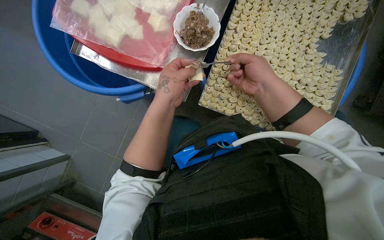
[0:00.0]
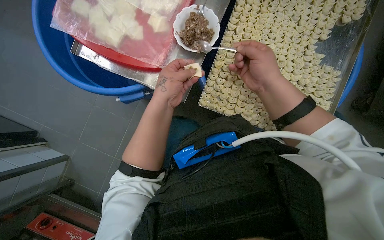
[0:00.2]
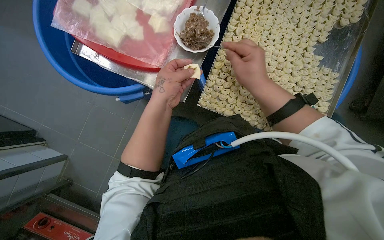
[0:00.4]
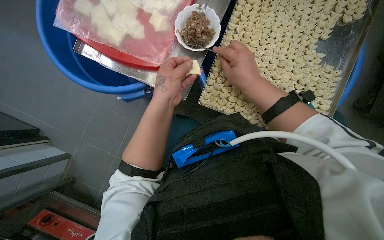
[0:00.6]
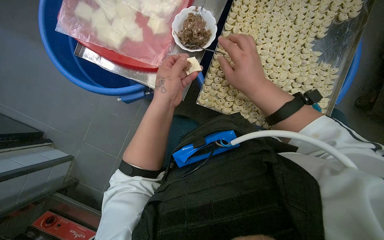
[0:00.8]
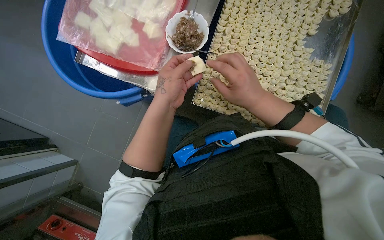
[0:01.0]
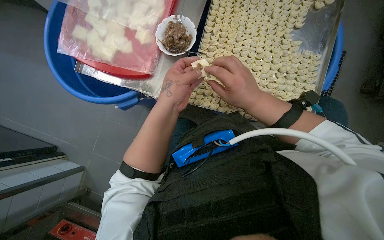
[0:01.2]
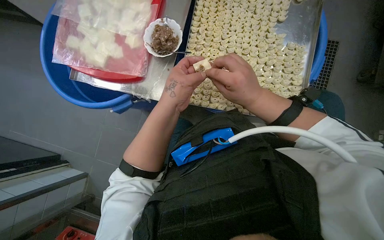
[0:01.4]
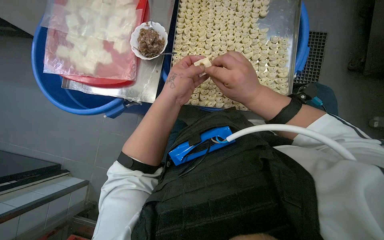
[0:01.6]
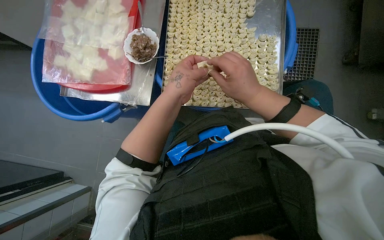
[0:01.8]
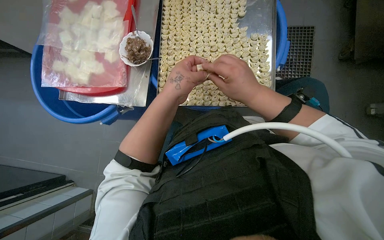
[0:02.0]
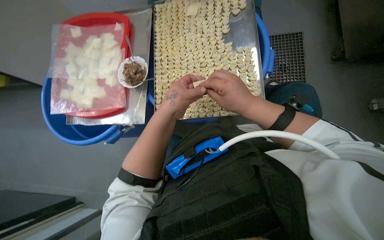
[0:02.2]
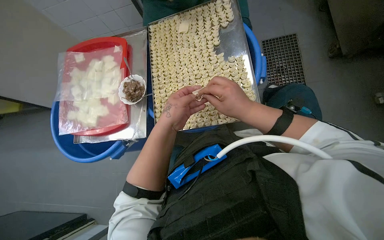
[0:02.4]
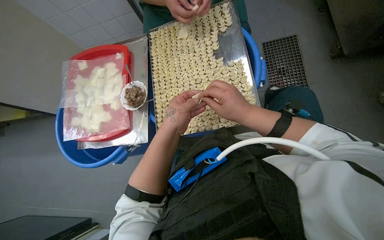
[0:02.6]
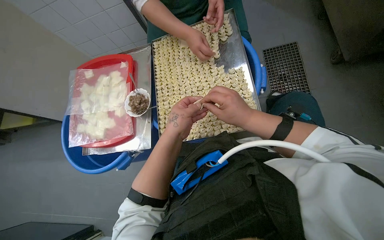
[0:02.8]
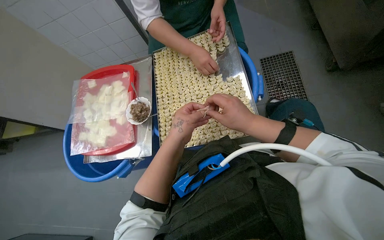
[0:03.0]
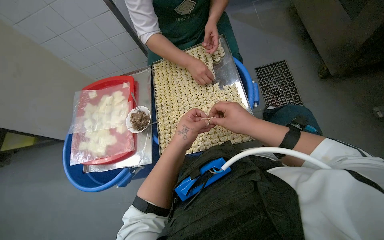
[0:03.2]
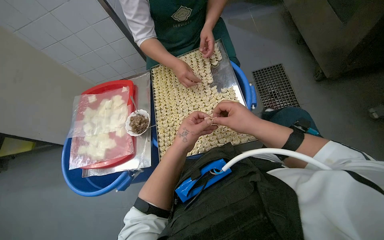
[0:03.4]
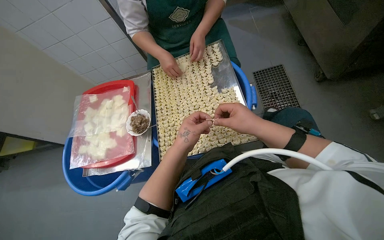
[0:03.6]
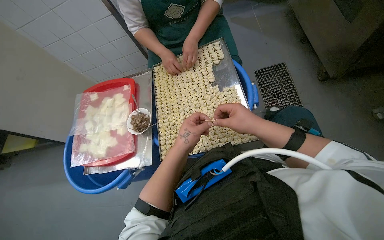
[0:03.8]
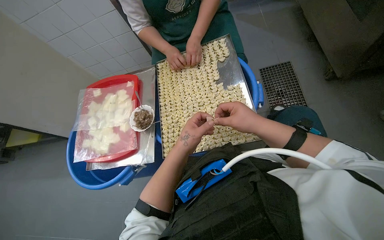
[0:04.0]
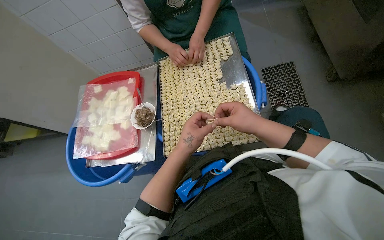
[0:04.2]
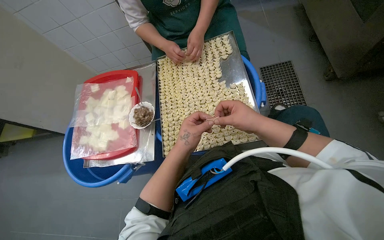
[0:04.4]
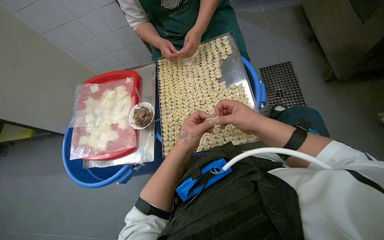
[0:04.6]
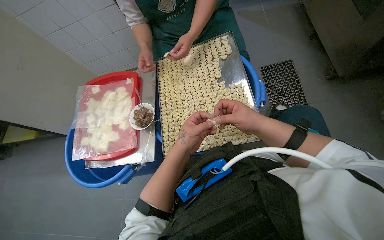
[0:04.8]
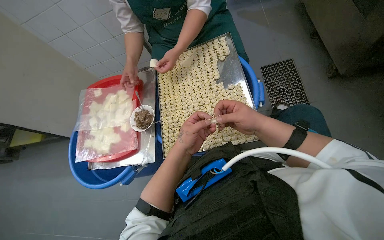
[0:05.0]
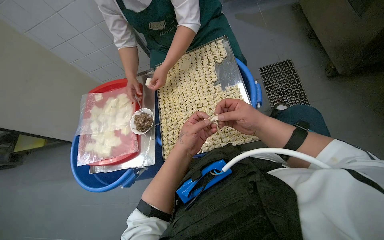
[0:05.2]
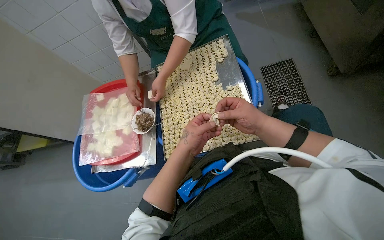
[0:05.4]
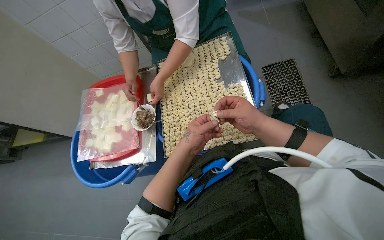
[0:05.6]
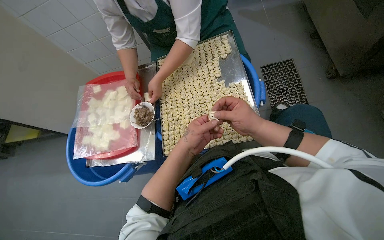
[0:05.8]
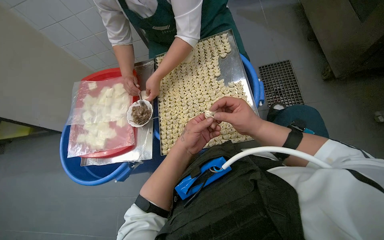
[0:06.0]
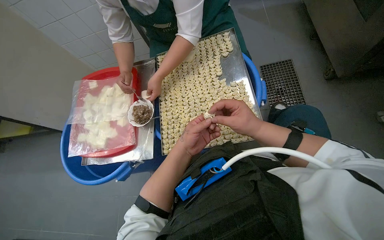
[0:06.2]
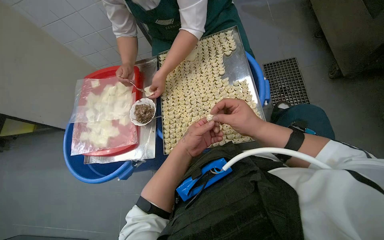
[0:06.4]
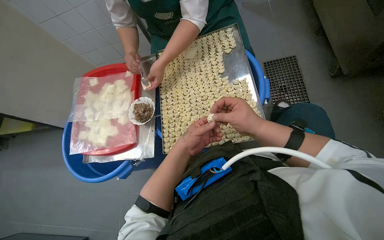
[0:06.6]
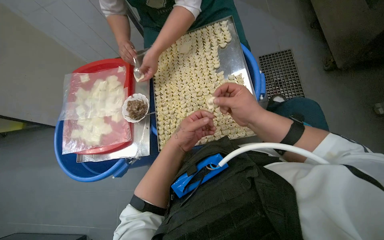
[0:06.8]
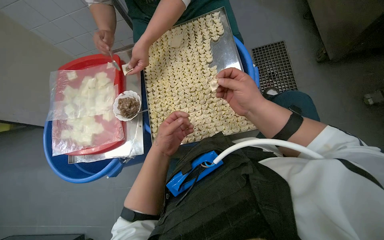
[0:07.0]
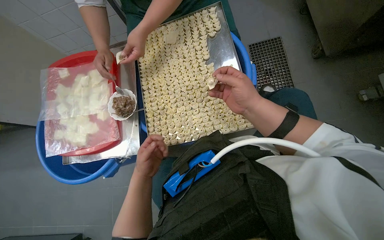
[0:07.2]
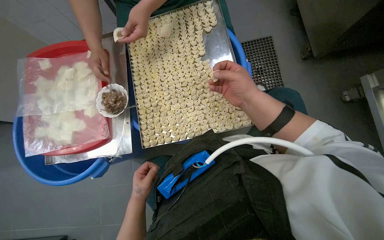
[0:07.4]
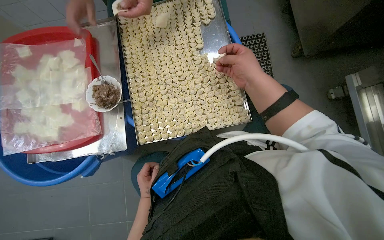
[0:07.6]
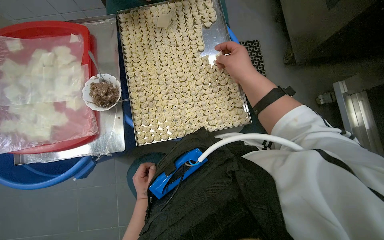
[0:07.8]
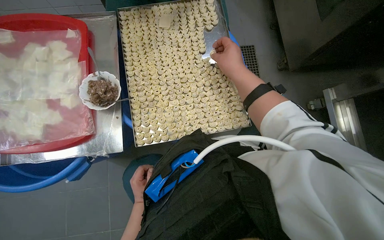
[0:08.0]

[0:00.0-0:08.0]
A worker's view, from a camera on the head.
Job: preparing food.
The whole recording: Making dumplings with meat filling. The worker picks up dough, fills it with meat, folds it, and places the finished dumpling on a tray.
0:01.6 to 0:03.2: The camera pitches upward, by some 20 degrees.
0:03.2 to 0:06.4: The hands stay close to where they were, moving slightly.
0:06.4 to 0:08.0: The camera sweeps to the right, by some 20 degrees. The left hand moves down the picture, roughly 20 cm, while the right hand goes roughly 15 cm up the picture and farther from the camera.

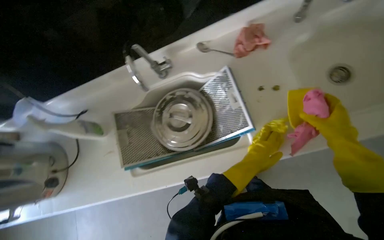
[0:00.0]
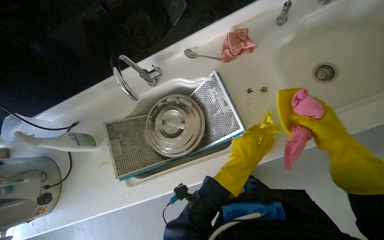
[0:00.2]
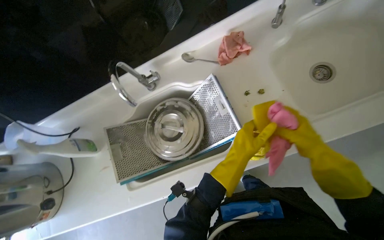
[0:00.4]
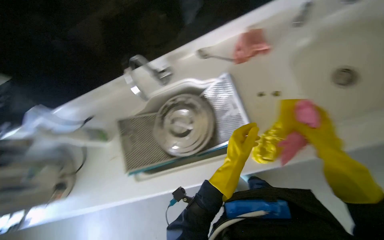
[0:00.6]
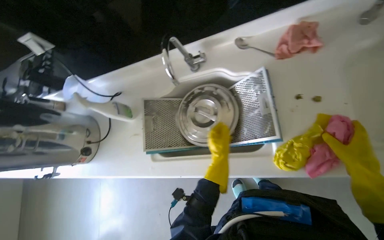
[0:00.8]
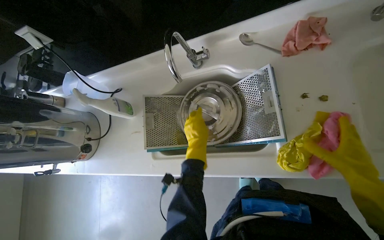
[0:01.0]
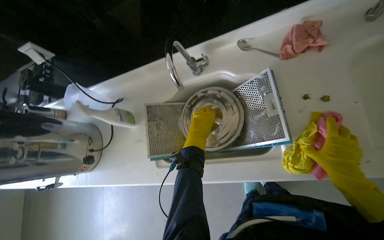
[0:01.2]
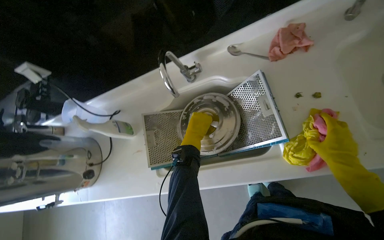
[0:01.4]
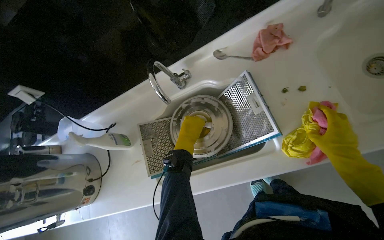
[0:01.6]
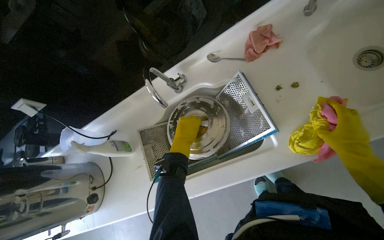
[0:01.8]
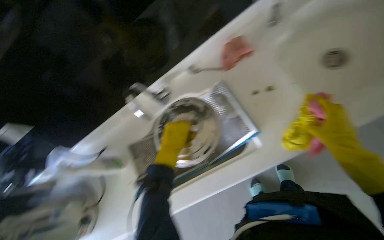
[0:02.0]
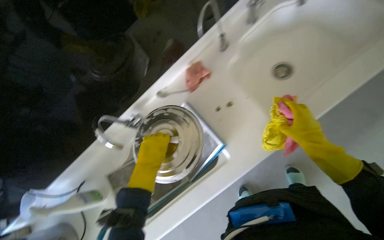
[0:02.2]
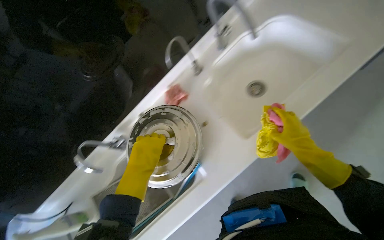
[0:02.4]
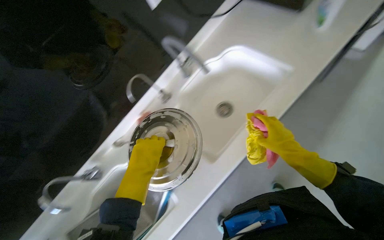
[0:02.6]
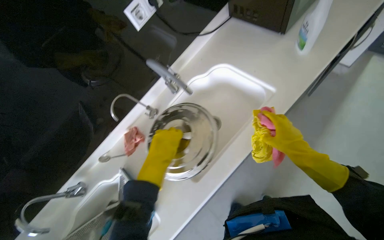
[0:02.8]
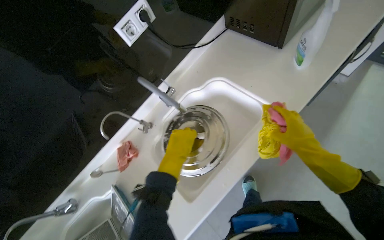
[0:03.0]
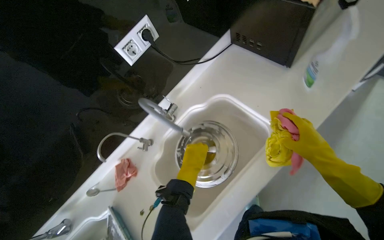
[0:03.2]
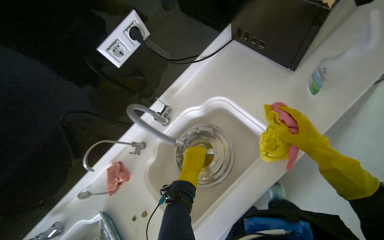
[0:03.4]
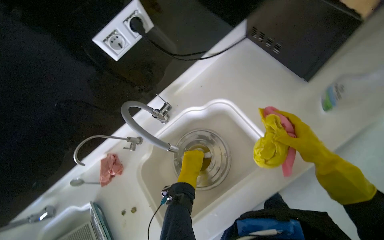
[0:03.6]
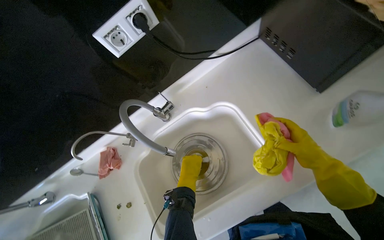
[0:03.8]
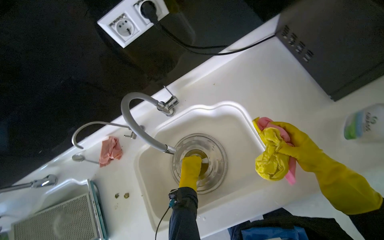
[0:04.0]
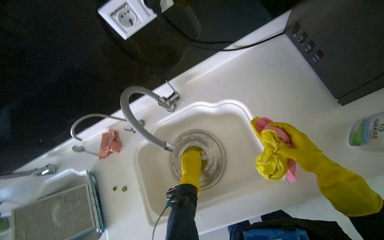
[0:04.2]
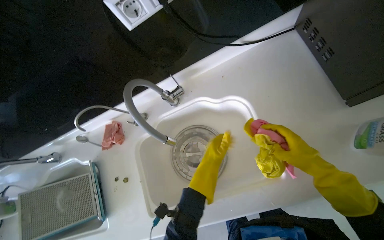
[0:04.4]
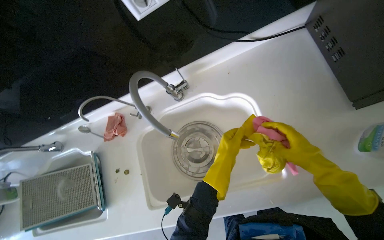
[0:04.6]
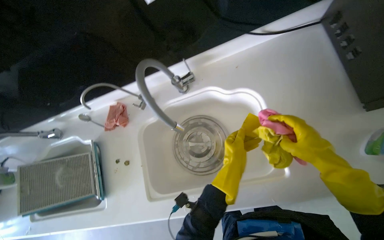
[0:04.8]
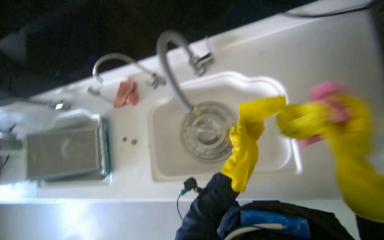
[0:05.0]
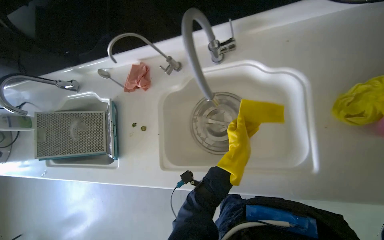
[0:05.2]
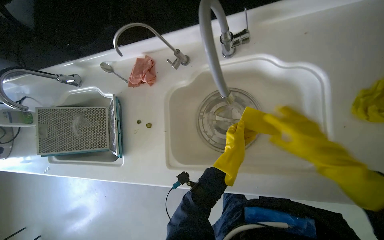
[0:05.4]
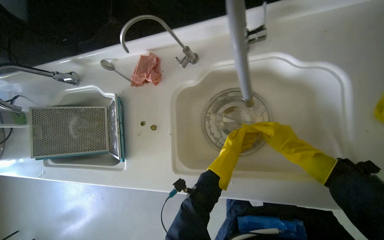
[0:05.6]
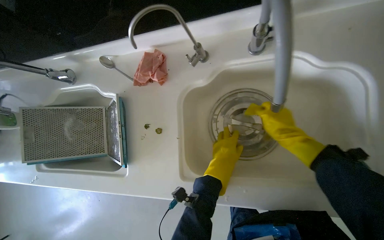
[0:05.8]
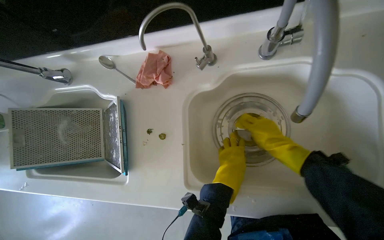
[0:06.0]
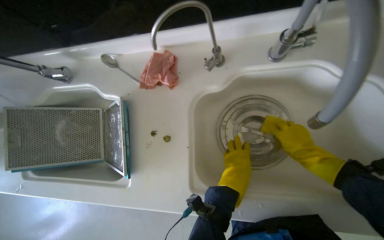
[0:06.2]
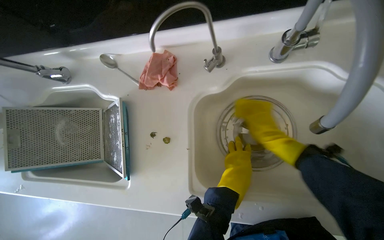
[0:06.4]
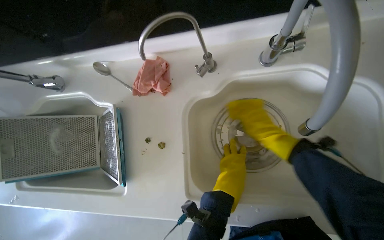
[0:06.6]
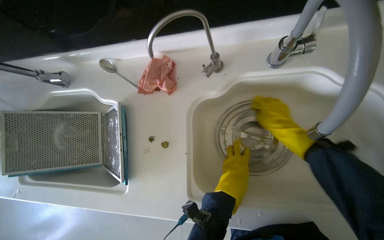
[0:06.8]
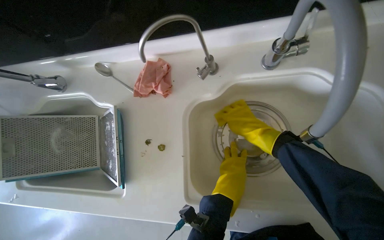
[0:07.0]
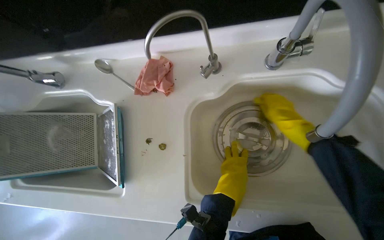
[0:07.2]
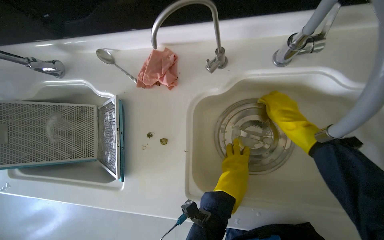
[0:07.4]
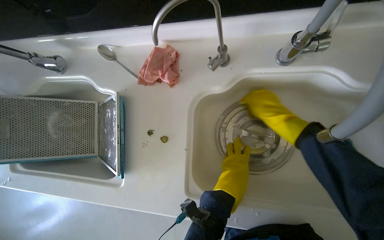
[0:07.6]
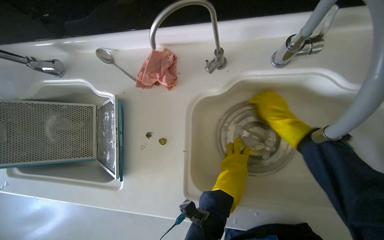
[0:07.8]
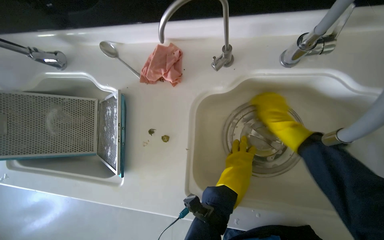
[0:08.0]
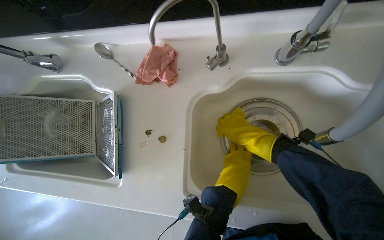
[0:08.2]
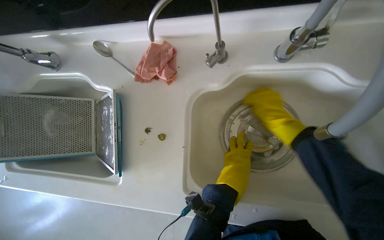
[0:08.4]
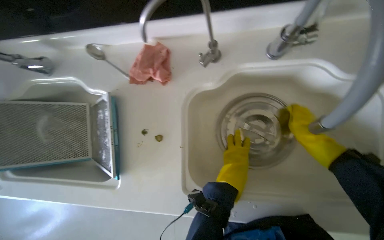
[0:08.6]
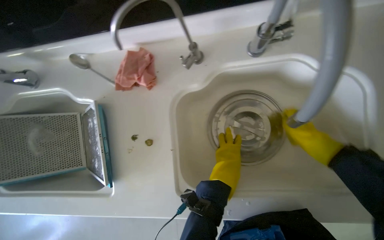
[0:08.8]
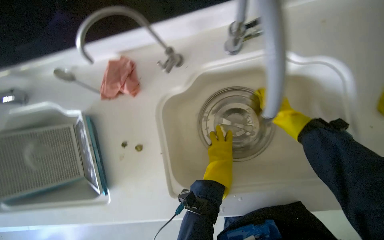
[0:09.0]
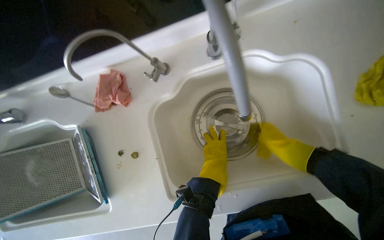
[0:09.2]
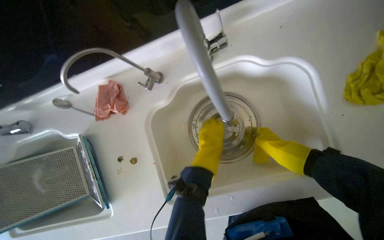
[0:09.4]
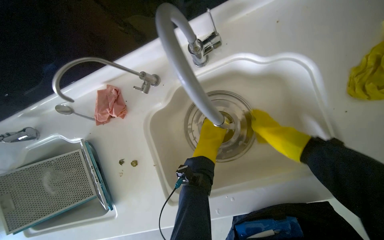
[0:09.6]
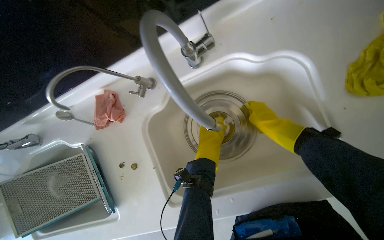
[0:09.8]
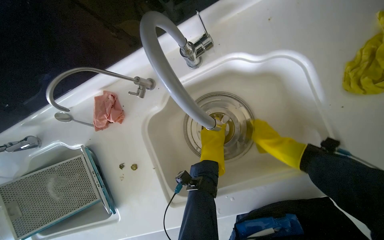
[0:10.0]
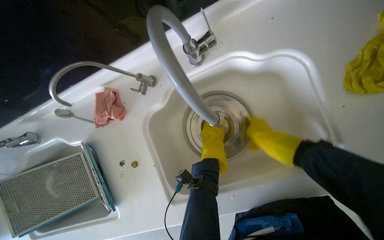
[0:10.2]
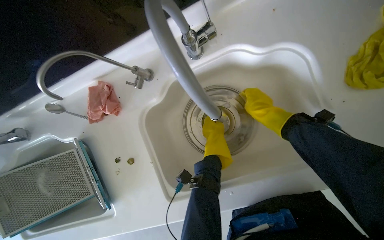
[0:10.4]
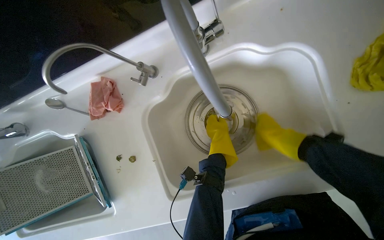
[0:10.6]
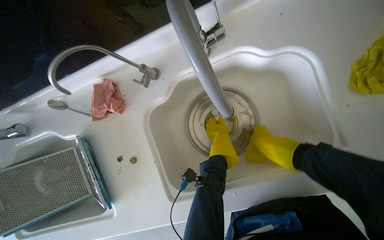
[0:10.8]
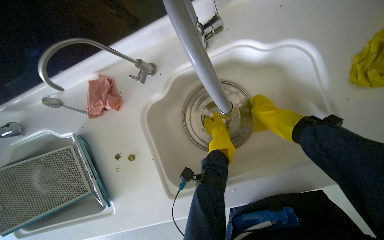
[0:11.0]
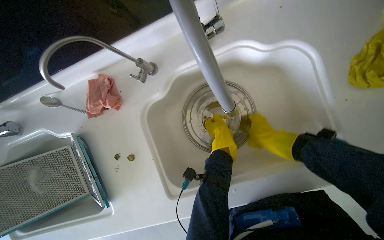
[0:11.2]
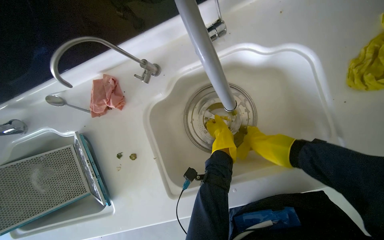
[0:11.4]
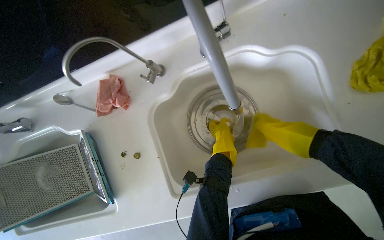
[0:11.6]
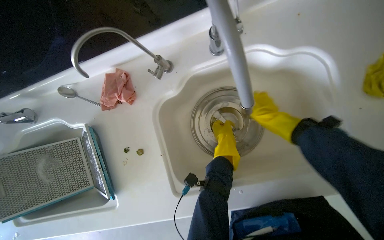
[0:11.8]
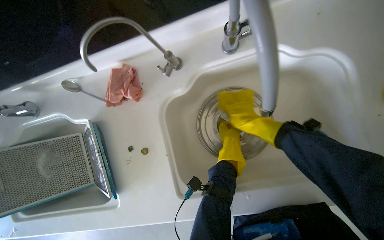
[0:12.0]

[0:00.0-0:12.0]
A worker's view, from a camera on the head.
Job: cleaning kitchen.
The whole recording: Cleaning and drying metal pot lid. The worker wipes a metal pot lid and then the large metal pot with a cloth.
0:00.0 to 0:01.6: The left hand goes approximately 30 cm to the left and up the picture.
0:01.6 to 0:03.0: The head rotates about 25 degrees to the right. The camera pitches upward, by some 20 degrees.
0:03.0 to 0:04.4: The camera pitches downward, by approximately 10 degrees. The left hand goes about 25 cm to the right and farther from the camera.
0:04.4 to 0:06.0: The view tilts some 15 degrees downward.
0:06.0 to 0:07.6: The right hand goes about 10 cm up the picture, and moves some 5 cm to the right and comes back.
0:07.6 to 0:09.0: The right hand moves to the right, roughly 15 cm.
0:09.0 to 0:10.4: The right hand moves roughly 15 cm down the picture and comes back, while the left hand goes some 10 cm up the picture.
0:10.4 to 0:12.0: The right hand travels to the left by roughly 15 cm.
